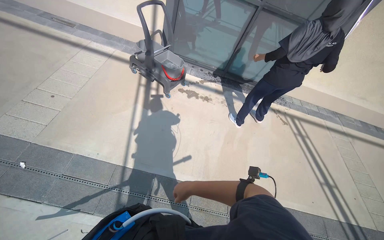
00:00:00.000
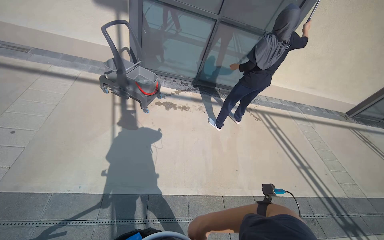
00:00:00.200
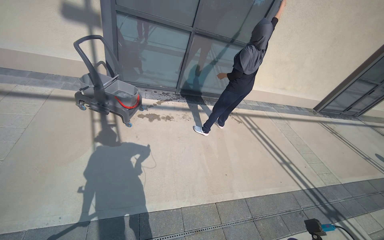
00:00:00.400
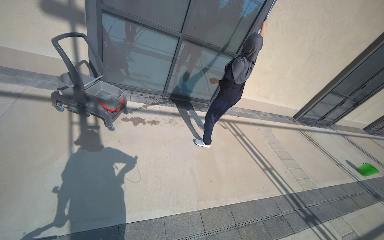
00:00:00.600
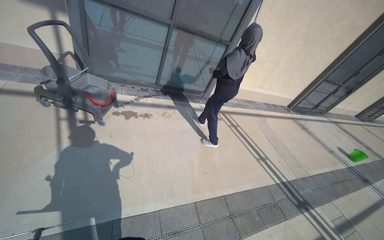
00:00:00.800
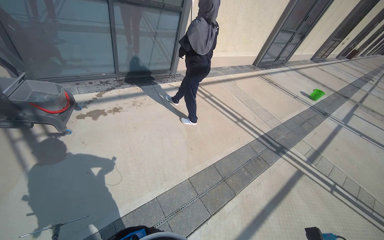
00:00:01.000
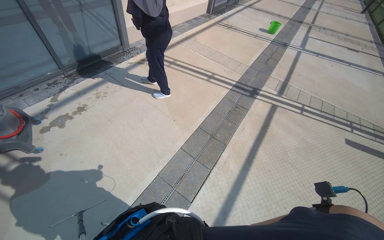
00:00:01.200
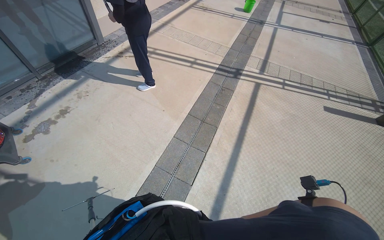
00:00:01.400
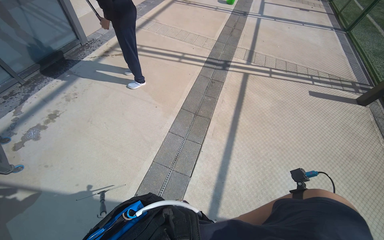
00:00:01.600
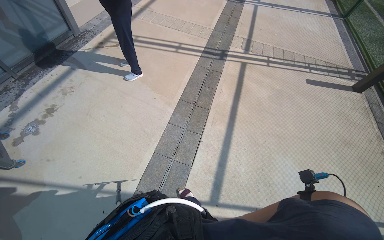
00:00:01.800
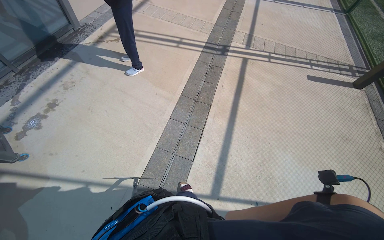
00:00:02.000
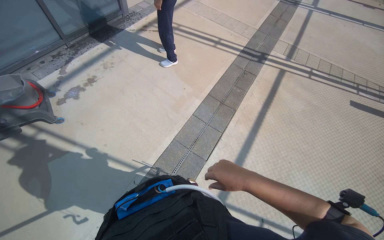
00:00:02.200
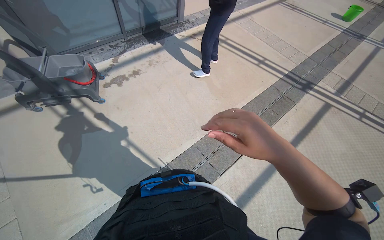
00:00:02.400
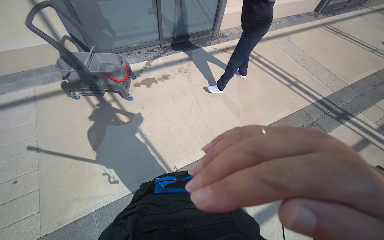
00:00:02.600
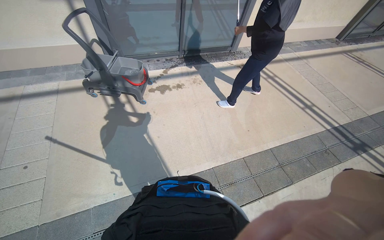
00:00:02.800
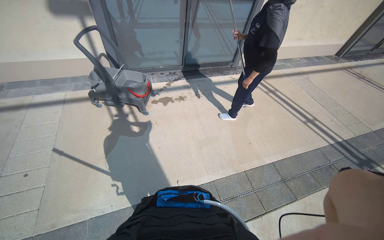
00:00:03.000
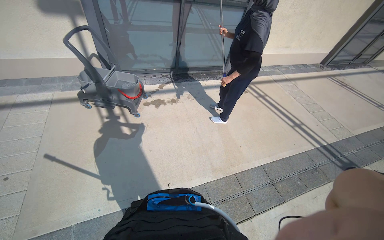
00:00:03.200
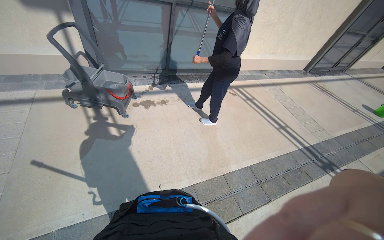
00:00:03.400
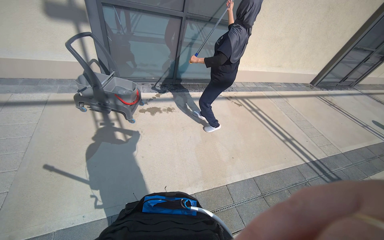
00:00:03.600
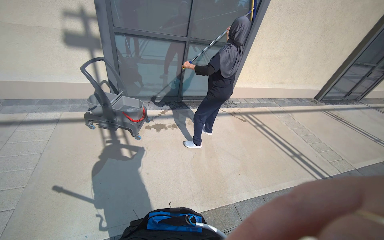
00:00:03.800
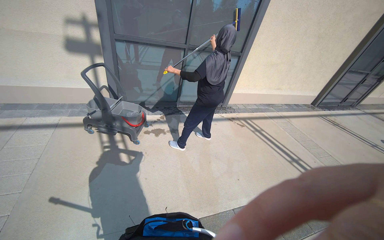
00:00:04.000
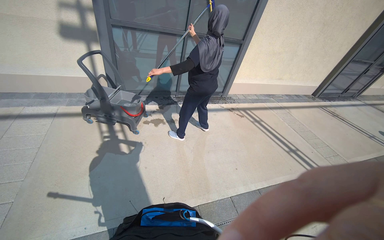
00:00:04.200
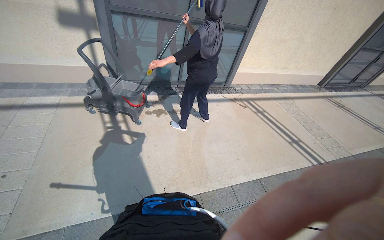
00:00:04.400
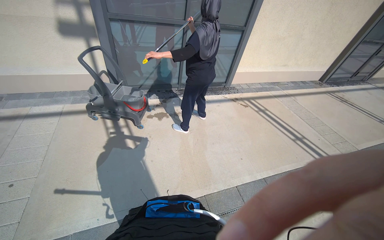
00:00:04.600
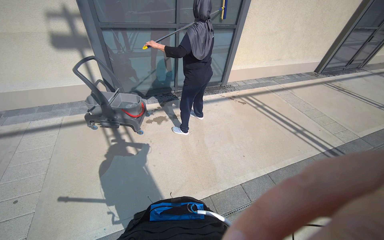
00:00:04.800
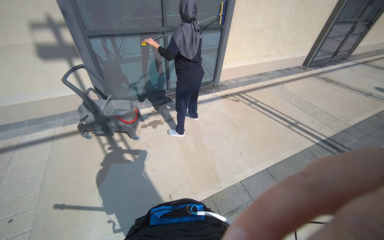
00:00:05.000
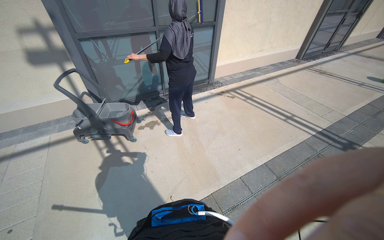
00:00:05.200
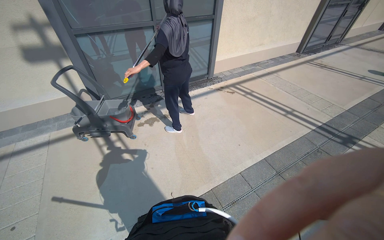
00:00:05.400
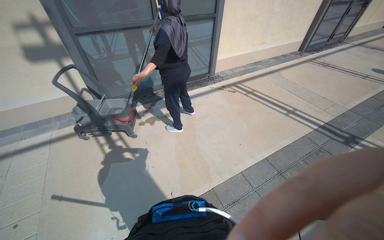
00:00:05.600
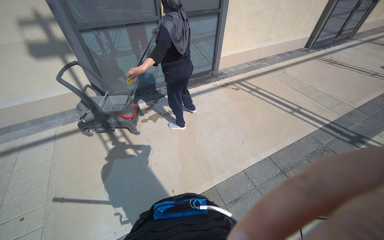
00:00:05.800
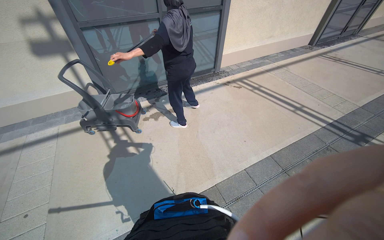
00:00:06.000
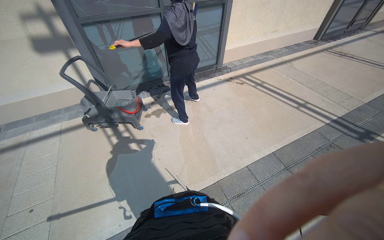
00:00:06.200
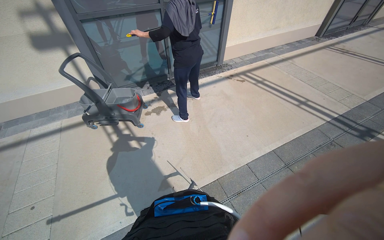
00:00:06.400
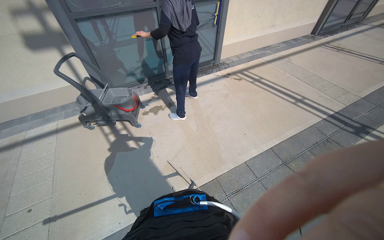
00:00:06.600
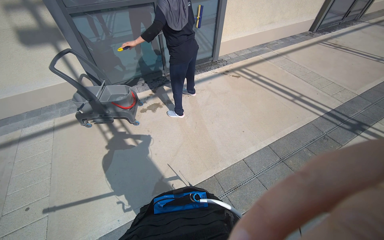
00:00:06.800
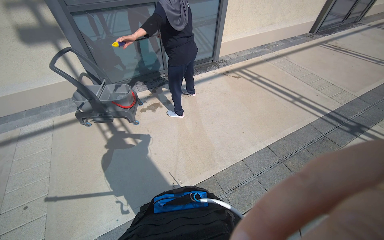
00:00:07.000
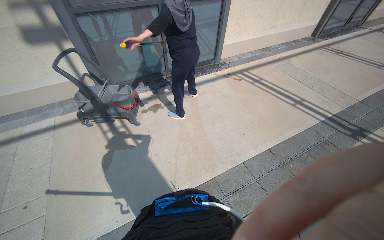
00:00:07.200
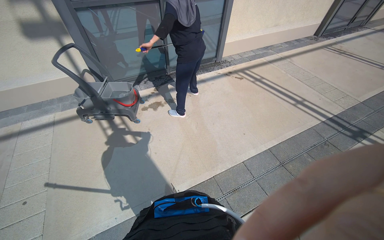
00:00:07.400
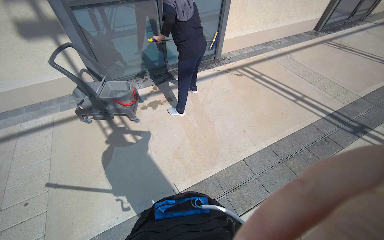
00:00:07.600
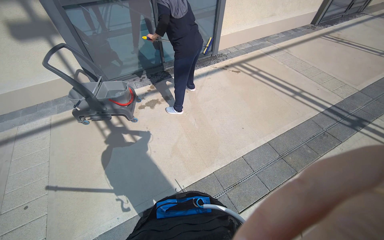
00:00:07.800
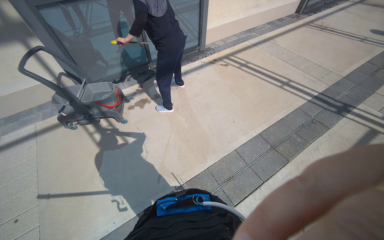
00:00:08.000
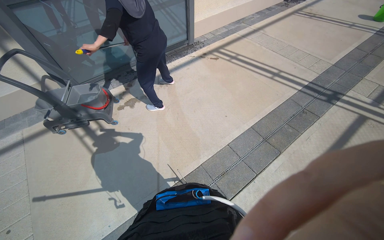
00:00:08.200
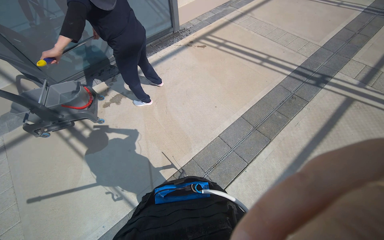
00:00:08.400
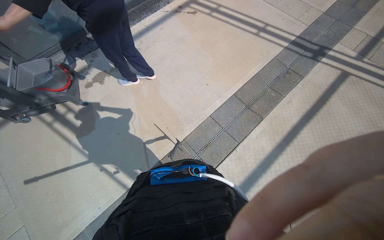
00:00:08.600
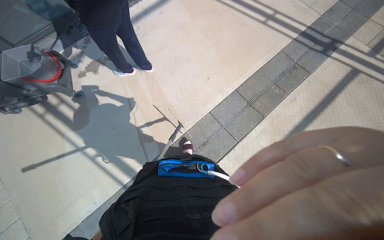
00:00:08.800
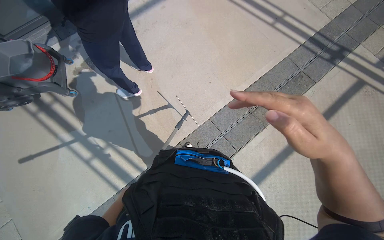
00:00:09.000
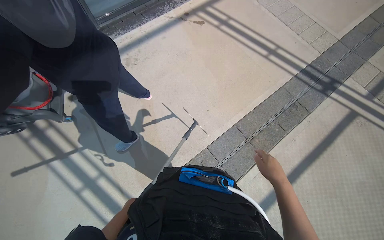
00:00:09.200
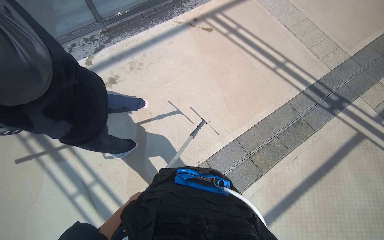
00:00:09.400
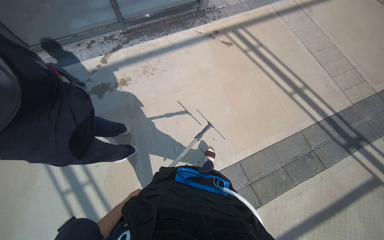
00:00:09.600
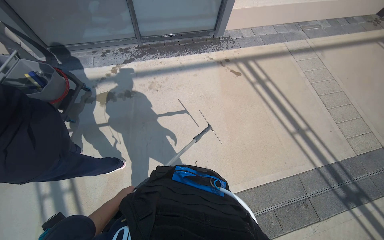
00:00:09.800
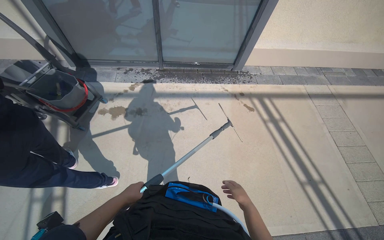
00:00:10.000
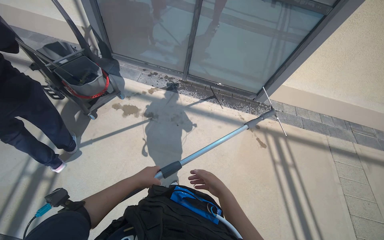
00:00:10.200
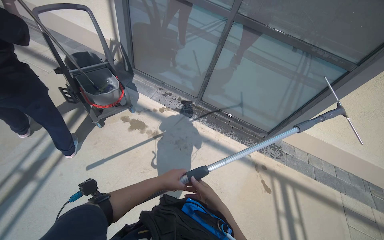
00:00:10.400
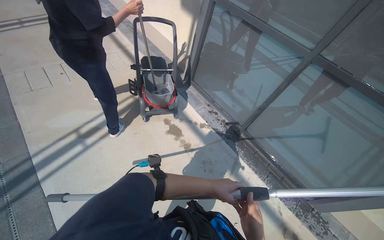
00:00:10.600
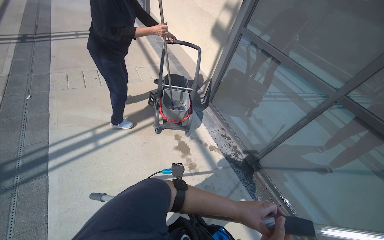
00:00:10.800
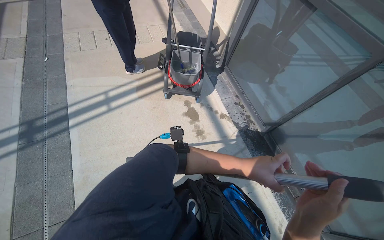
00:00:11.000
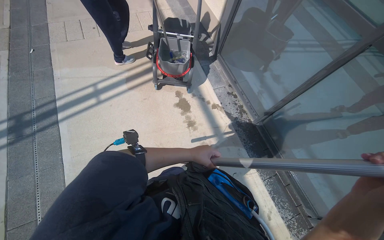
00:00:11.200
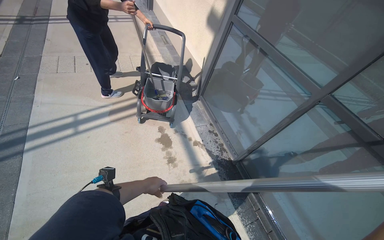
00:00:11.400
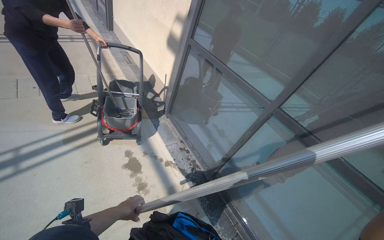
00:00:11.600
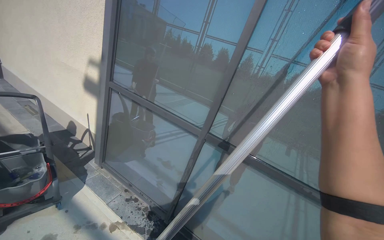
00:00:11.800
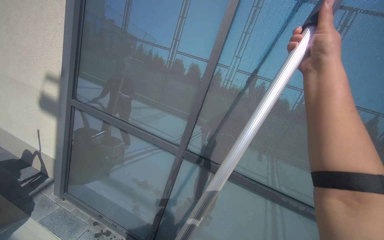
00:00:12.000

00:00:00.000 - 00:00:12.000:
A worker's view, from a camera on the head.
Job: wiping surfaces.
The whole recording: Cleaning glass window with squeegee. The worker cleans the glass window using a squeegee, then a long pole with a squeegee attachment.
00:00:00.000 - 00:00:01.600: The head turns to the right by roughly 75 degrees. The view tilts some 20 degrees downward.
00:00:01.600 - 00:00:03.000: The head turns to the left by approximately 50 degrees.
00:00:07.600 - 00:00:09.000: The camera is carried some 50 cm. The camera pitches downward, by approximately 25 degrees.
00:00:09.000 - 00:00:10.400: The camera is carried about 90 cm. The head rotates approximately 65 degrees to the left. The wearer looks about 30 degrees further upward.

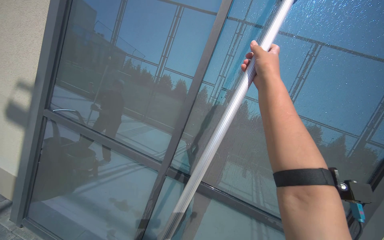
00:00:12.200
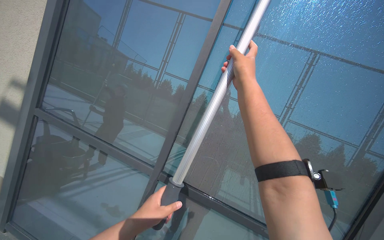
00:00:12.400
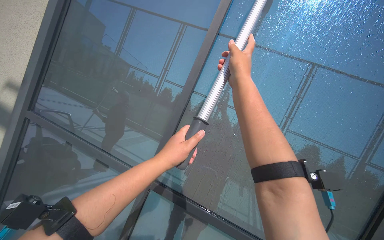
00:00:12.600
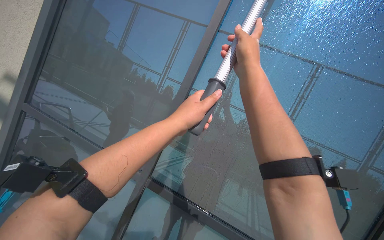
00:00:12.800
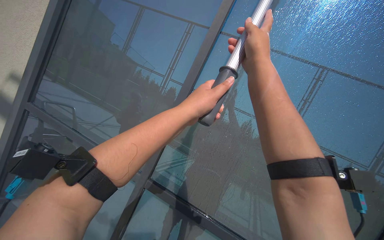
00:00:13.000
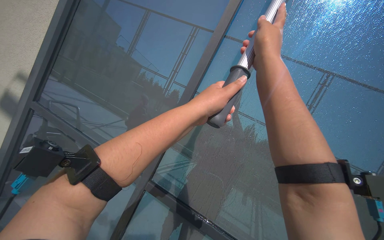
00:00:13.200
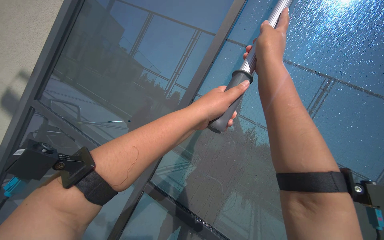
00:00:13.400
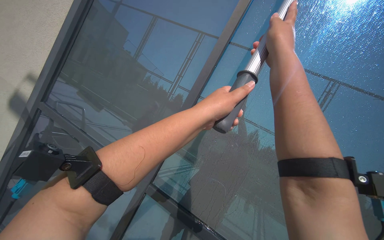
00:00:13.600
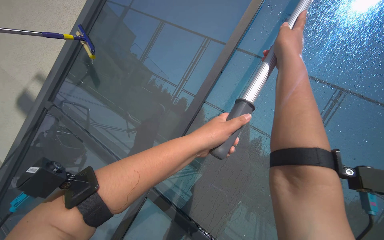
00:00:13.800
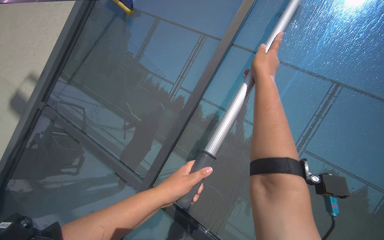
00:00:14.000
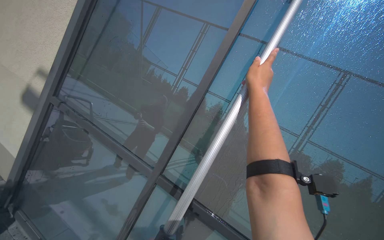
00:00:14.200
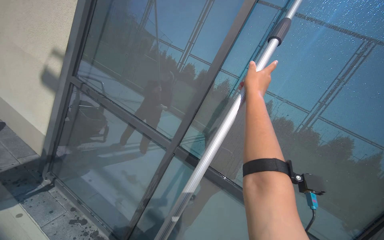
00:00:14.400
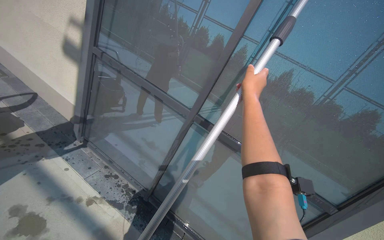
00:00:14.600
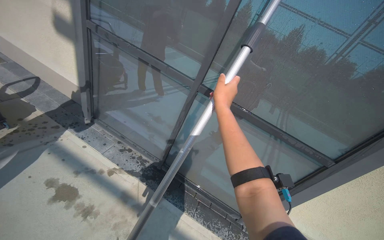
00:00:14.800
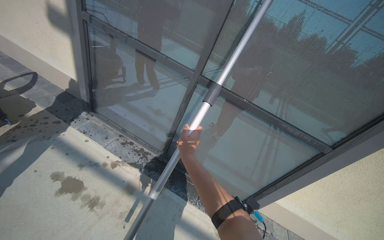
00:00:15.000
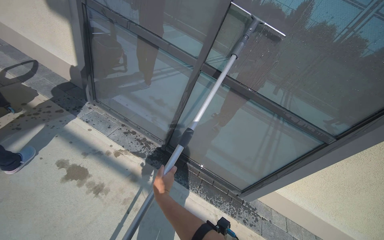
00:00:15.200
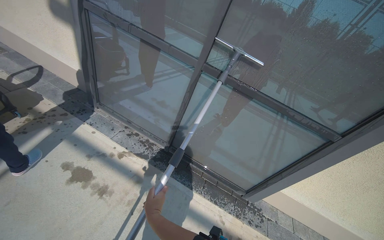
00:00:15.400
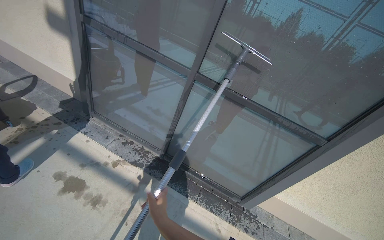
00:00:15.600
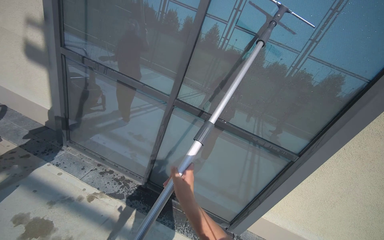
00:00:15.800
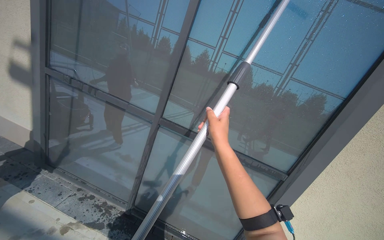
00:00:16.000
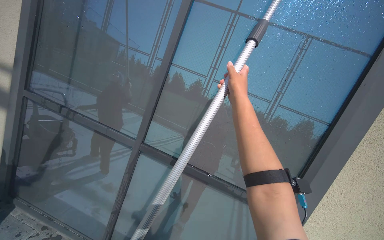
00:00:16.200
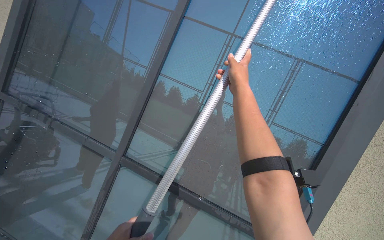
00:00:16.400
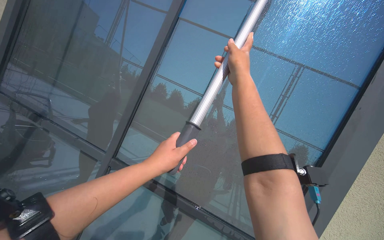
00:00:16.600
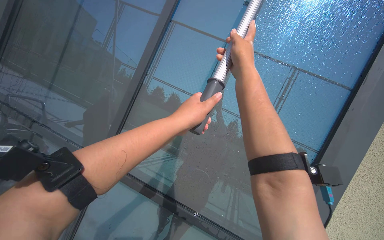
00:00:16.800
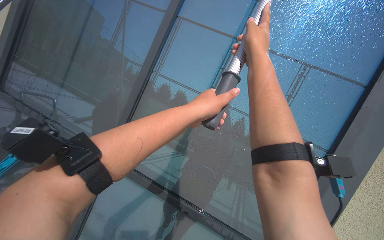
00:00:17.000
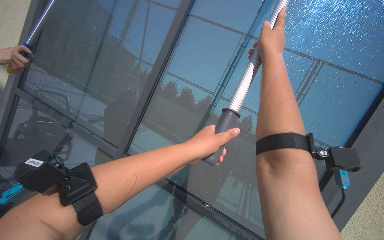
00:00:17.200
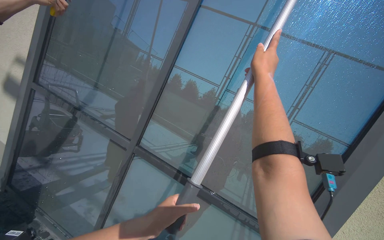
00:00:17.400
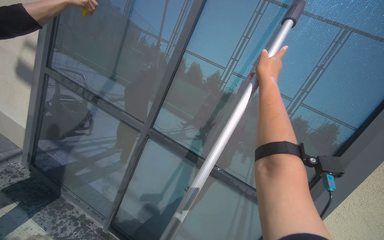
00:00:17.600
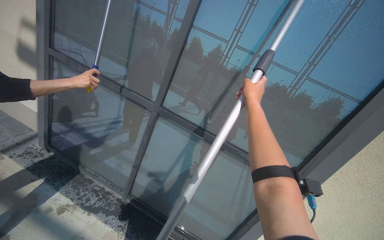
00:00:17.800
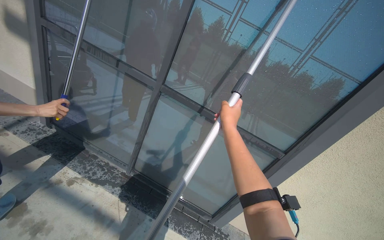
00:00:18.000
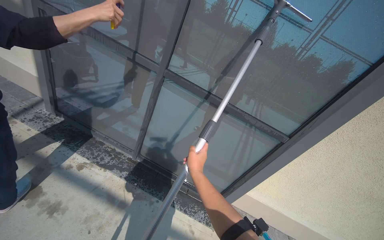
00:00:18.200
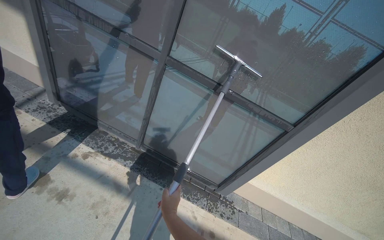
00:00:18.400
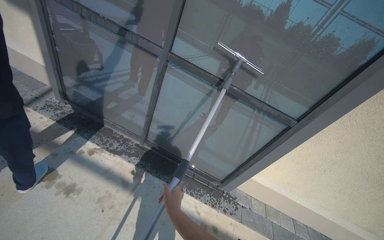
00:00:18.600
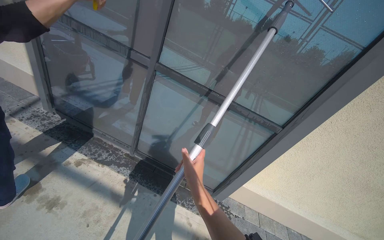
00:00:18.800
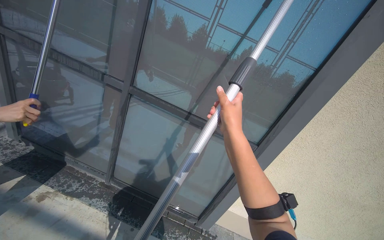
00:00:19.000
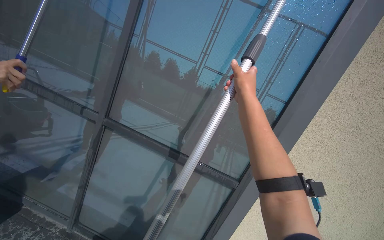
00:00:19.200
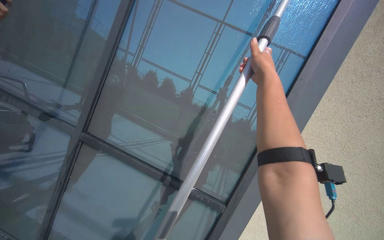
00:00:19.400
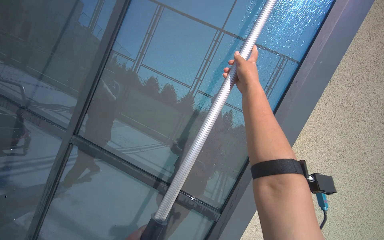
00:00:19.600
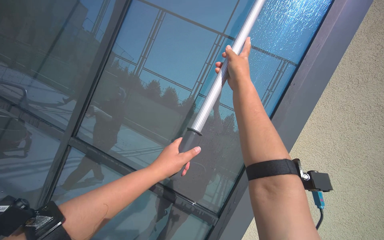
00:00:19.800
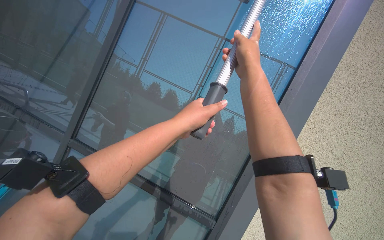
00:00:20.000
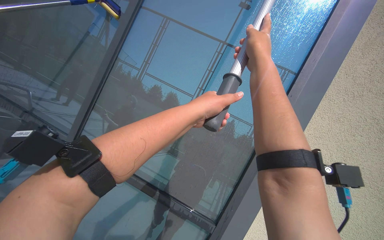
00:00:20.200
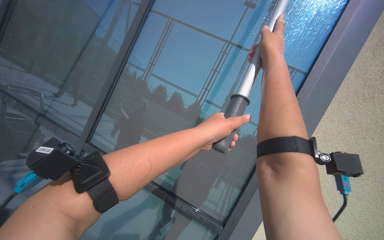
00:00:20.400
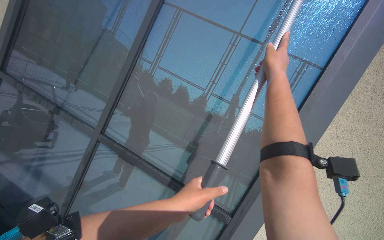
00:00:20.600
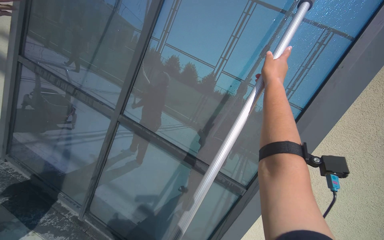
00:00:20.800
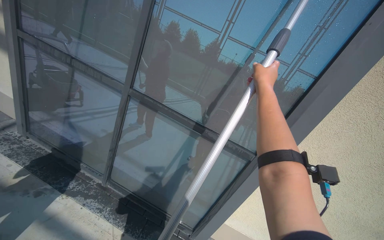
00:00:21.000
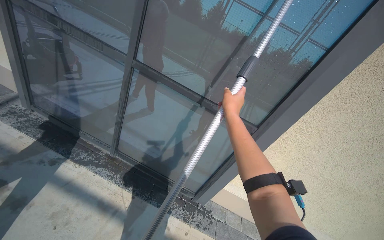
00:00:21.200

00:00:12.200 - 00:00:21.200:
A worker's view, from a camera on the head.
Job: wiping surfaces.
The whole recording: Cleaning glass window with squeegee. The worker cleans the glass window using a squeegee, then a long pole with a squeegee attachment.
00:00:13.800 - 00:00:15.200: The wearer looks some 40 degrees further downward. The right hand goes about 90 cm down the picture and to the left.
00:00:15.200 - 00:00:16.600: The wearer looks roughly 35 degrees further upward. The right hand travels up the picture and to the right by some 90 cm.
00:00:16.600 - 00:00:18.200: The view tilts roughly 30 degrees downward.
00:00:18.200 - 00:00:19.800: The wearer moves to the right, some 40 cm. The camera pitches upward, by some 30 degrees.
00:00:19.800 - 00:00:21.200: The view tips downward by some 30 degrees.
